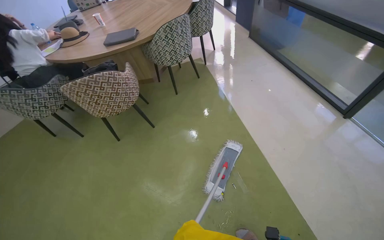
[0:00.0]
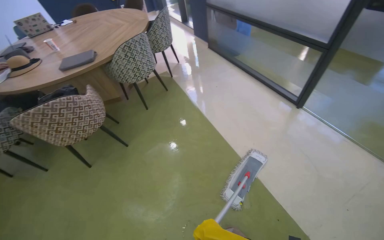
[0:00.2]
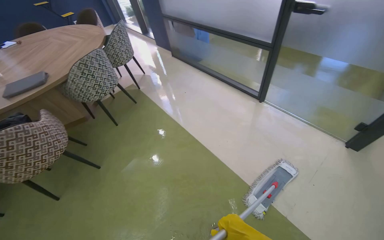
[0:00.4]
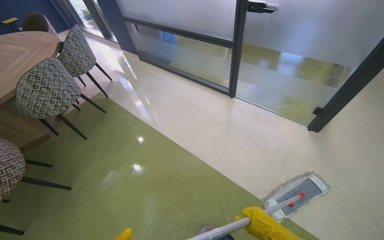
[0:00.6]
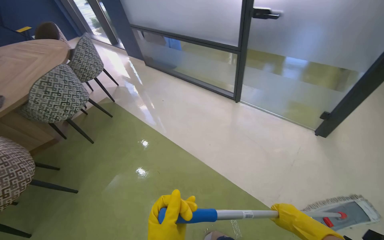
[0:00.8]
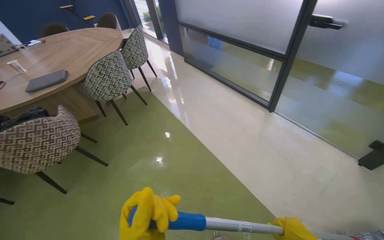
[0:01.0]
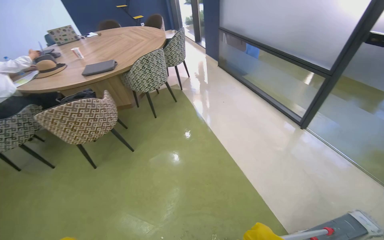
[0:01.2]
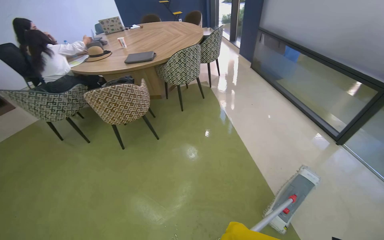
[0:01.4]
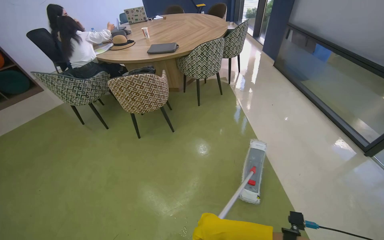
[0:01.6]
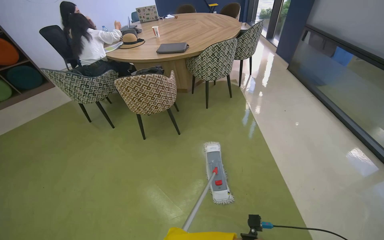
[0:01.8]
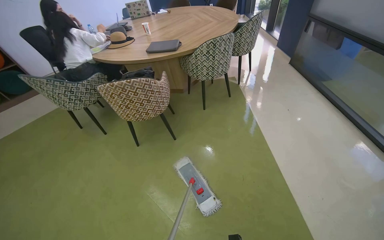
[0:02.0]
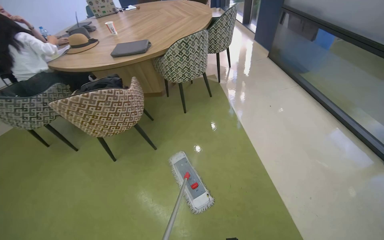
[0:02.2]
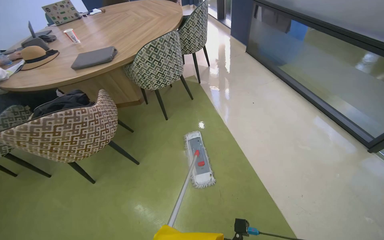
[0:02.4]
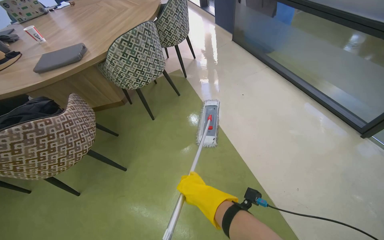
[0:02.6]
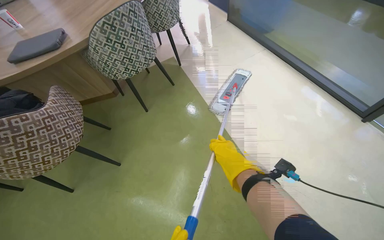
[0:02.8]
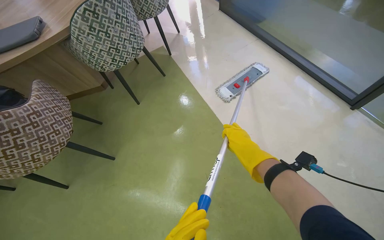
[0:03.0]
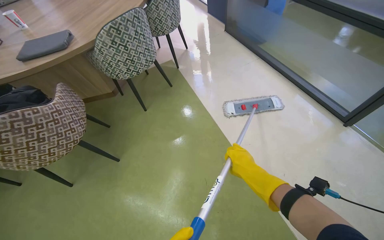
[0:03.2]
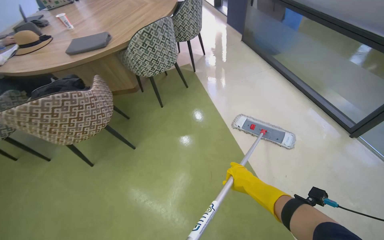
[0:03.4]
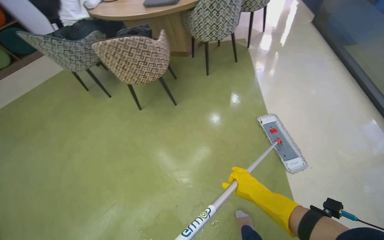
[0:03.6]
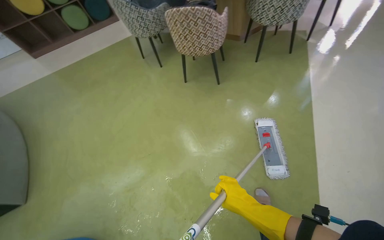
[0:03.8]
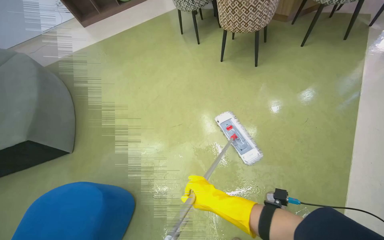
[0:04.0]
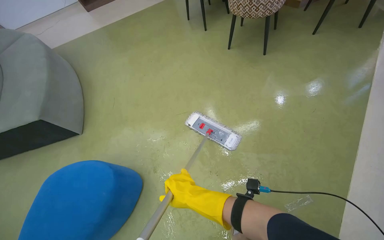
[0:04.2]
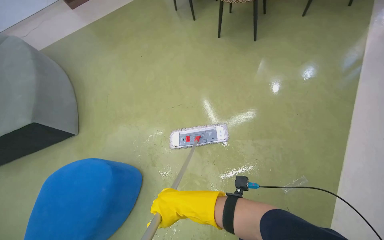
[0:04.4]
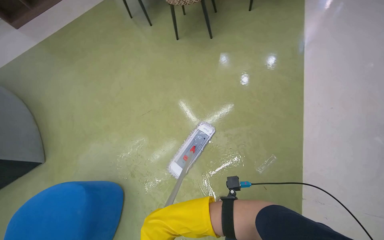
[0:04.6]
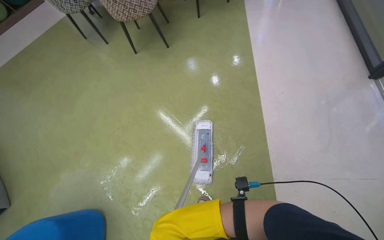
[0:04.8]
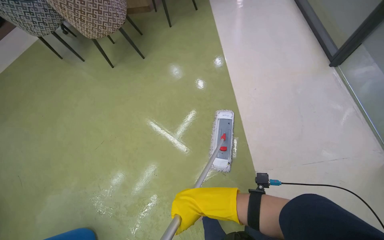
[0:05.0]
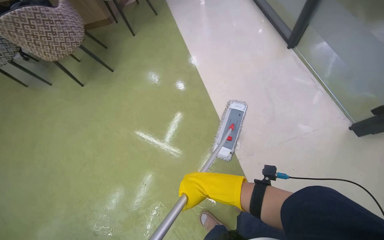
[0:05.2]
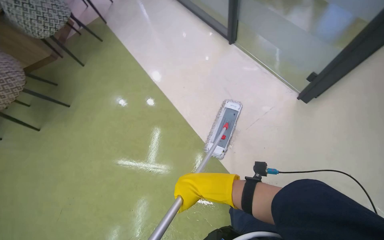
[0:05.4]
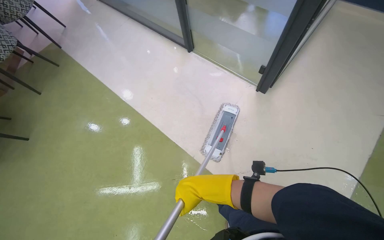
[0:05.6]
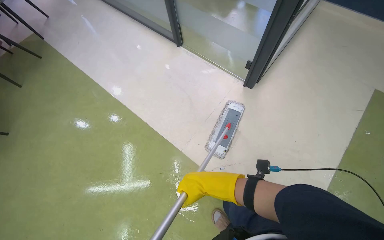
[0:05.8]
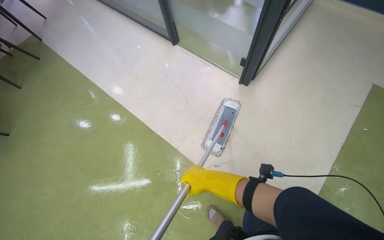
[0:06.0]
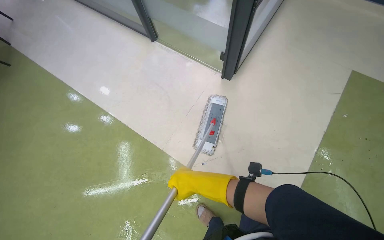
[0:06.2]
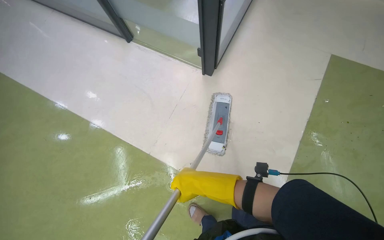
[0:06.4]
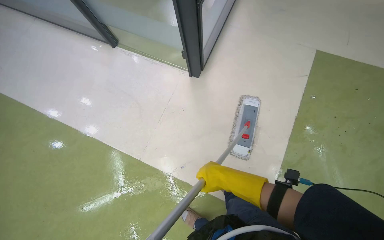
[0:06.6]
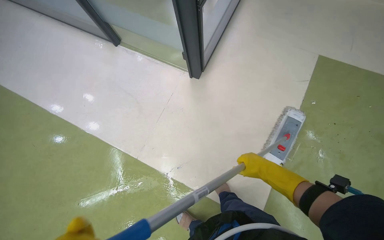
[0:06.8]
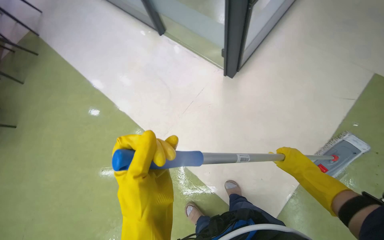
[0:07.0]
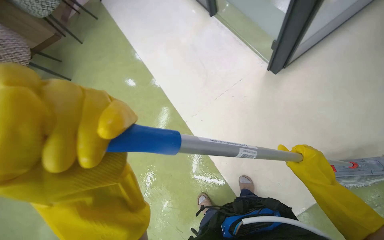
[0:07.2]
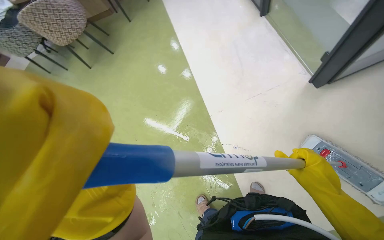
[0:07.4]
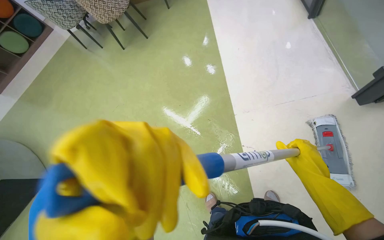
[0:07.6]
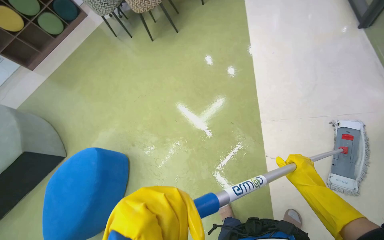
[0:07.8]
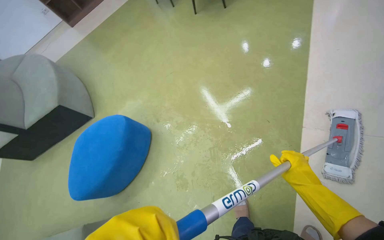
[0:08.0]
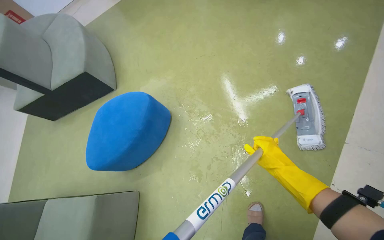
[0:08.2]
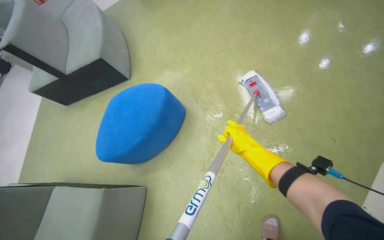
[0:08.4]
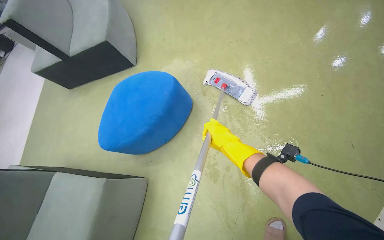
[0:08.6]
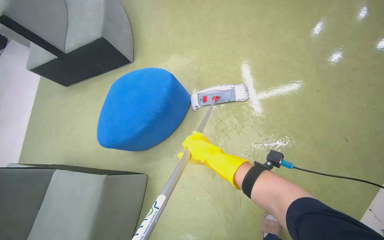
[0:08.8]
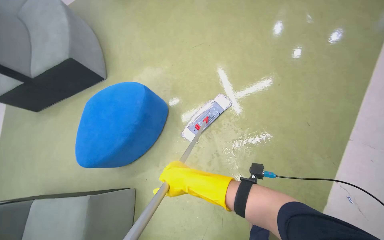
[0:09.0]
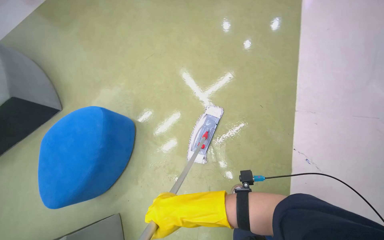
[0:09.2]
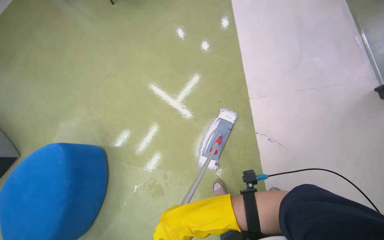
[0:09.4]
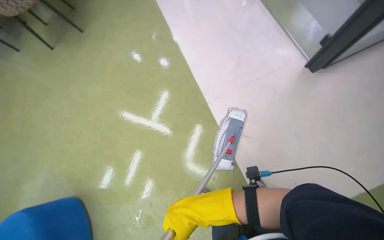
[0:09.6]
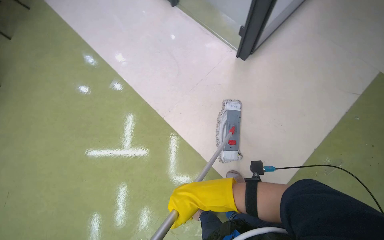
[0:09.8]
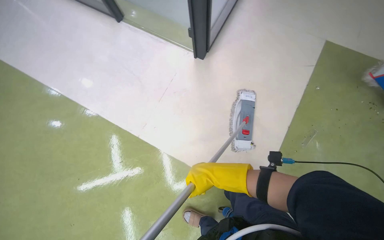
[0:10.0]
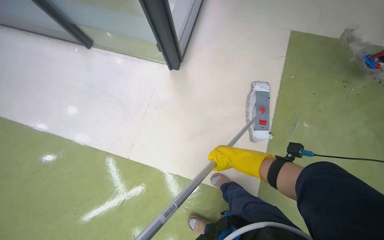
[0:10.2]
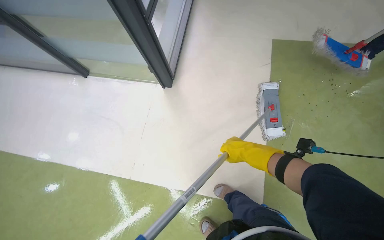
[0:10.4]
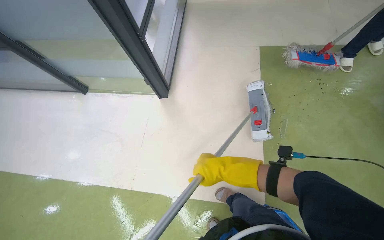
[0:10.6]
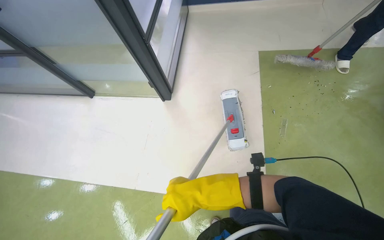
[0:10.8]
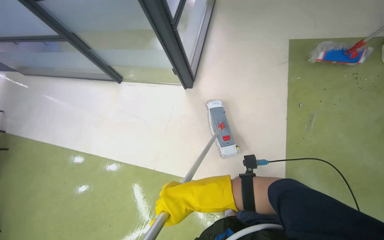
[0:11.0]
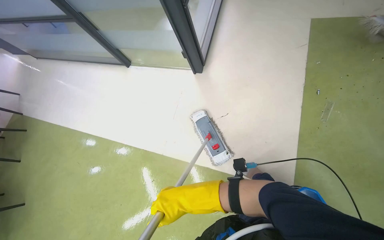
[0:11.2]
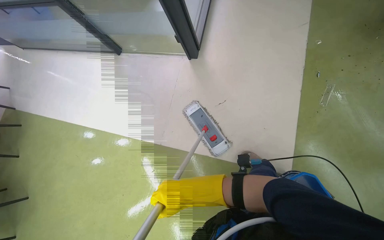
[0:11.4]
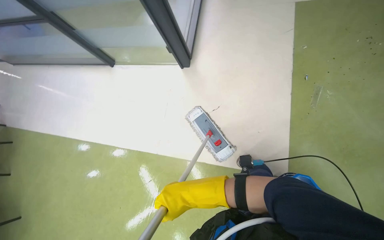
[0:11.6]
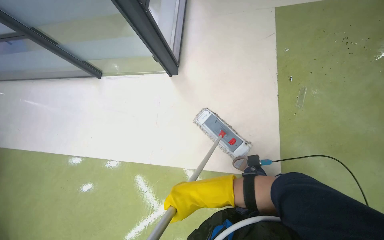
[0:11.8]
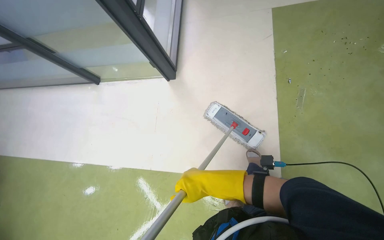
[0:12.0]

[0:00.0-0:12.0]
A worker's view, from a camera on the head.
Job: mopping floor.
The whole recording: Mopping floor. The worker continues mopping the floor in the office.
0:01.6 to 0:03.0: The camera is carried roughly 70 cm. The wearer looks roughly 25 degrees further to the right. The view tips downward by about 15 degrees.
0:03.0 to 0:04.4: The wearer moves about 90 cm. The head rotates some 55 degrees to the left. The camera pitches downward, by roughly 15 degrees.
0:06.0 to 0:07.6: The head rotates approximately 40 degrees to the left.
0:07.6 to 0:09.0: The right hand shifts some 35 cm to the left.
0:10.4 to 0:12.0: The right hand travels to the left and down the picture by roughly 35 cm.

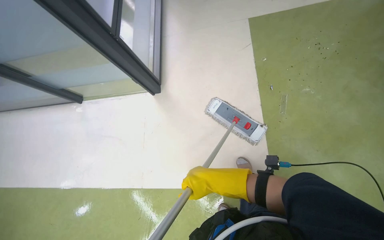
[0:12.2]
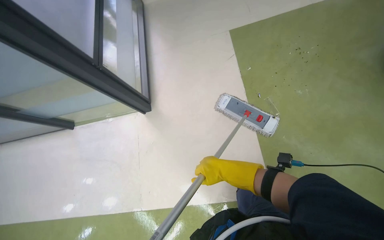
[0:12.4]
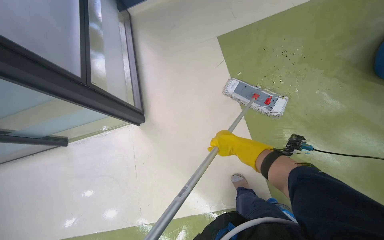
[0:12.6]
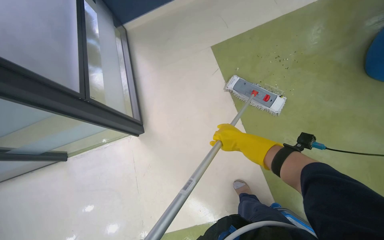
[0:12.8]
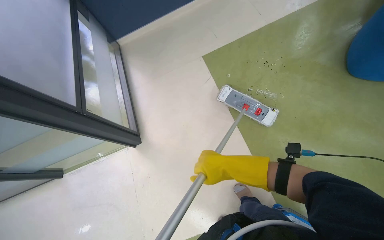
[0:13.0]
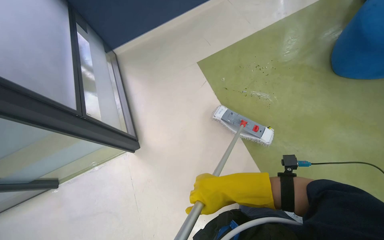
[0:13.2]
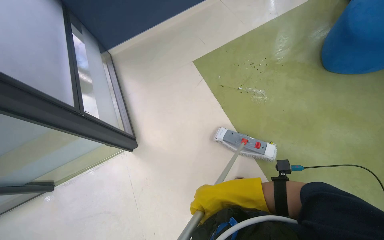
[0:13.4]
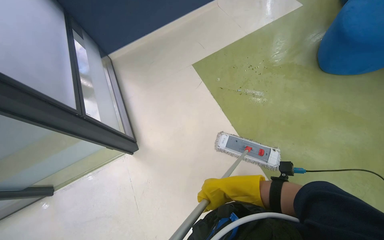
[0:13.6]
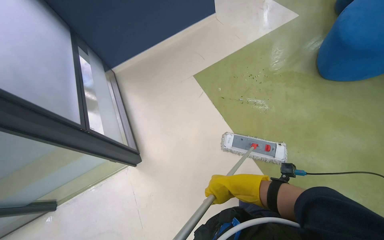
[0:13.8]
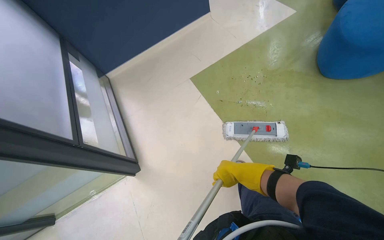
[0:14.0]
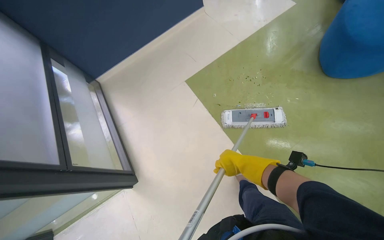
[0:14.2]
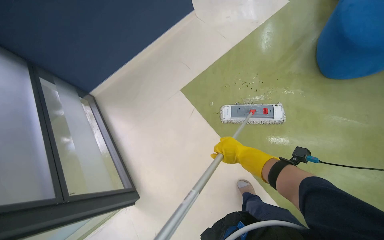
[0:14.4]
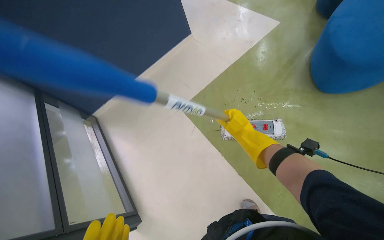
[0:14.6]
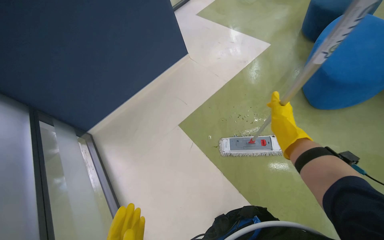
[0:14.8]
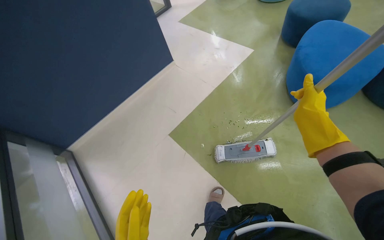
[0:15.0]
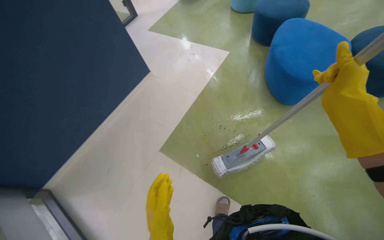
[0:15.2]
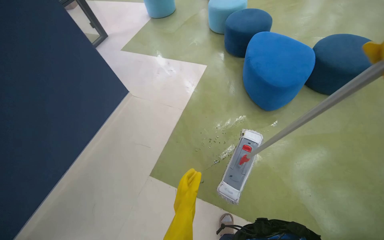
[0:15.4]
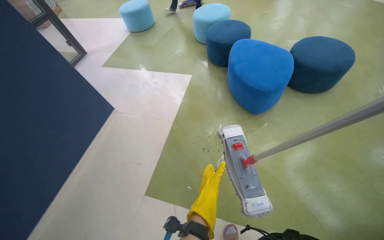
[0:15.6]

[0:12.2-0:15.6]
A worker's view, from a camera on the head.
Job: mopping floor.
The whole recording: Mopping floor. The worker continues mopping the floor in the office.
0:12.2 to 0:13.8: The wearer looks approximately 15 degrees further upward. The right hand is displaced to the right by approximately 10 cm, and moves approximately 30 cm up the picture and comes back.
0:13.8 to 0:15.6: The camera travels roughly 40 cm. The wearer looks roughly 45 degrees further to the right. The wearer looks roughly 35 degrees further upward.

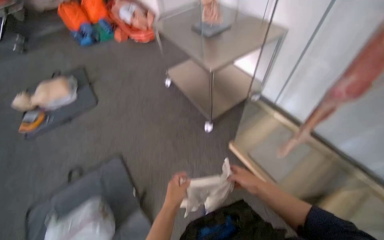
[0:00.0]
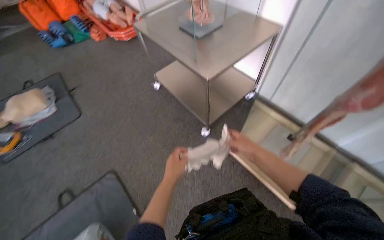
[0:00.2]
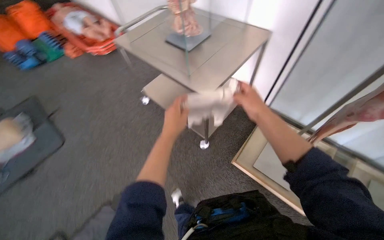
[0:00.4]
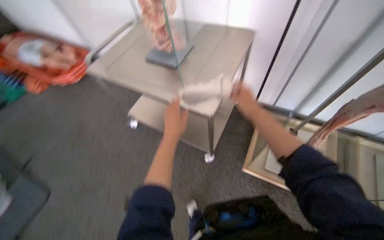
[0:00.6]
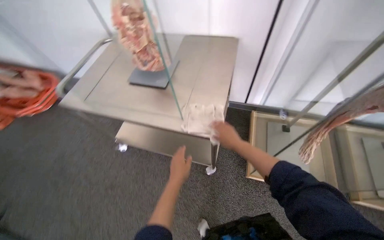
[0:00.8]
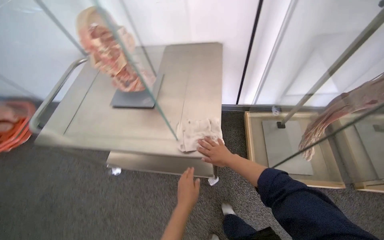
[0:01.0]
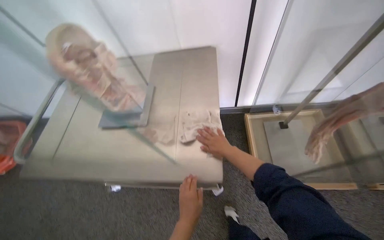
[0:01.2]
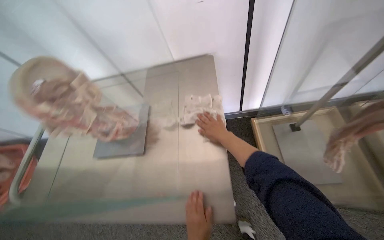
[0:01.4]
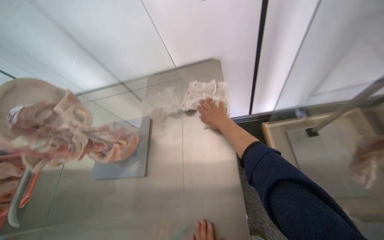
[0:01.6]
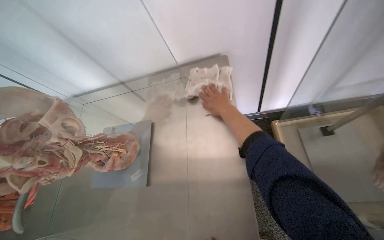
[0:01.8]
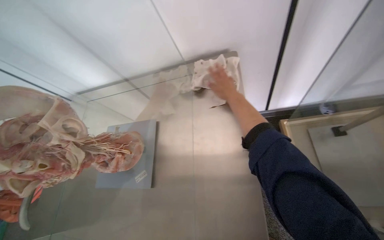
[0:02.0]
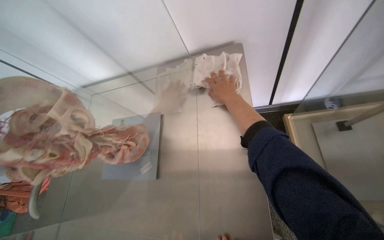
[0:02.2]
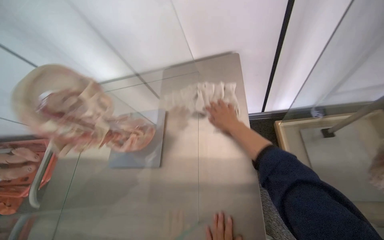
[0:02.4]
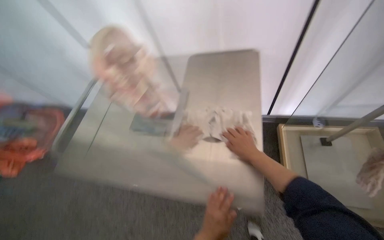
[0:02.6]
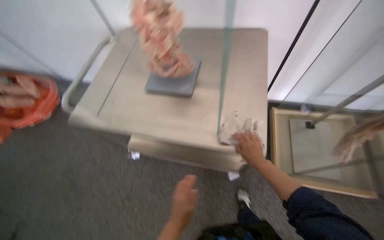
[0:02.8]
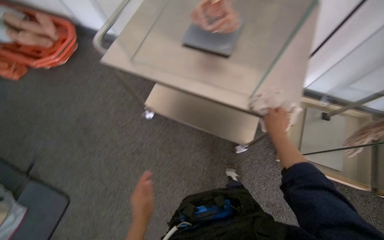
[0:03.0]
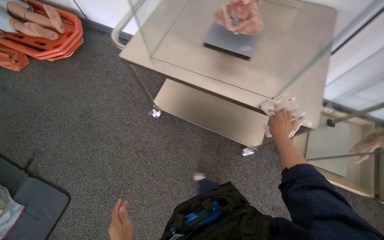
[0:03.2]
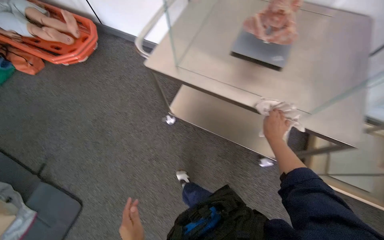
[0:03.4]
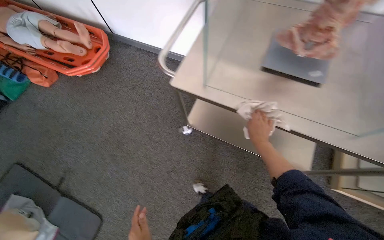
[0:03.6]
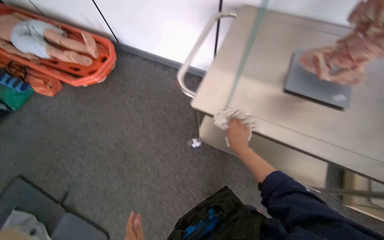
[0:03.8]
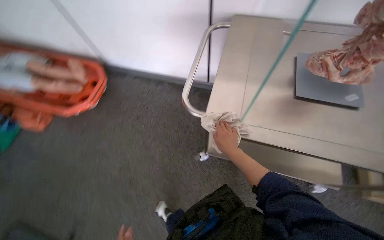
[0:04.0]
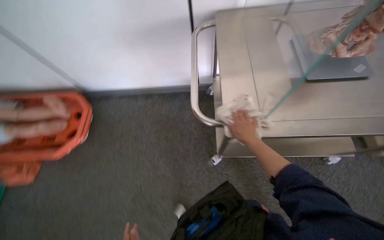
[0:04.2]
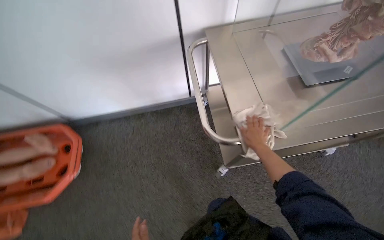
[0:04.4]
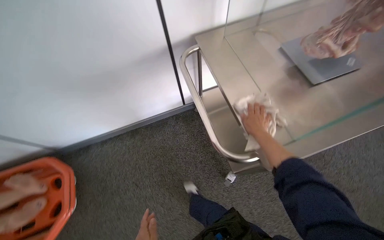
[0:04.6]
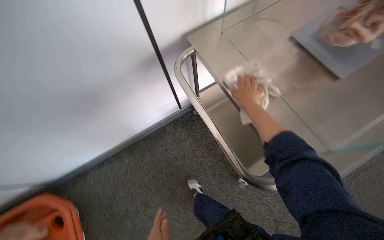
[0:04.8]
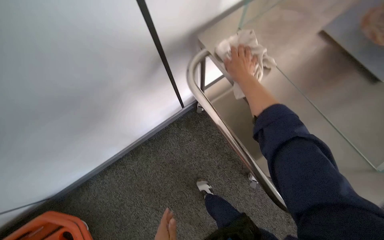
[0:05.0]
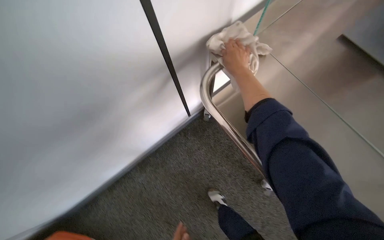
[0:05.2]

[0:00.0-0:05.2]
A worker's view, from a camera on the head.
Job: wiping surfaces.
The whole recording: Wiping display cases and cart. The worker wipes the metal cart and glass display cases with a cloth.
0:00.0 to 0:01.8: The camera travels some 90 cm. The wearer's head swings roughly 60 degrees to the right.
0:01.8 to 0:03.4: The head travels approximately 60 cm. The scene turns approximately 30 degrees clockwise in the picture.
0:03.4 to 0:05.2: The camera is carried about 1 m. The wearer's head swings about 65 degrees to the right.
